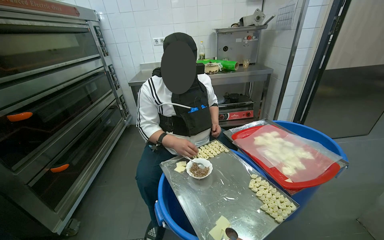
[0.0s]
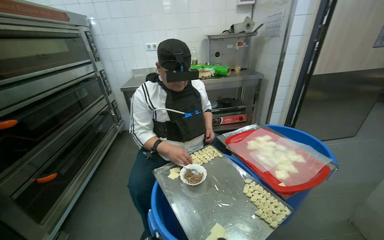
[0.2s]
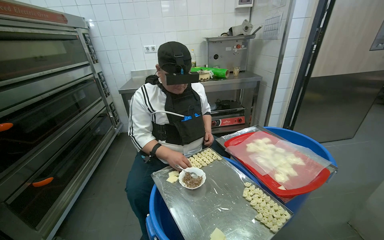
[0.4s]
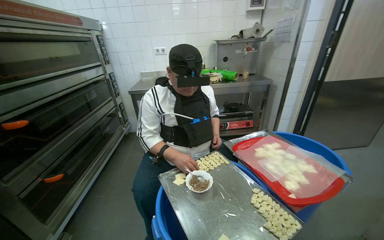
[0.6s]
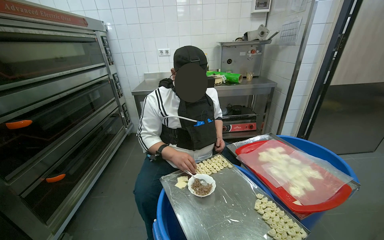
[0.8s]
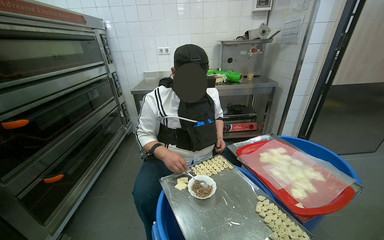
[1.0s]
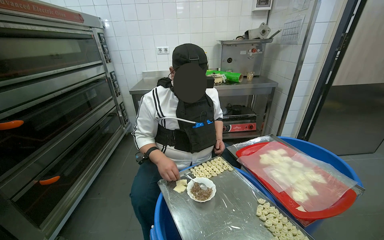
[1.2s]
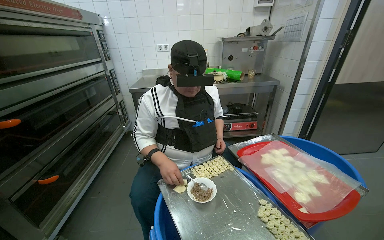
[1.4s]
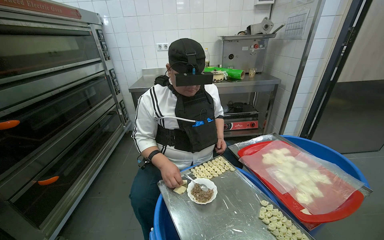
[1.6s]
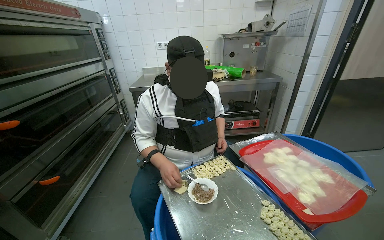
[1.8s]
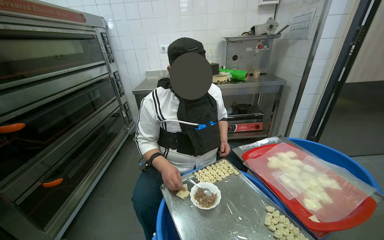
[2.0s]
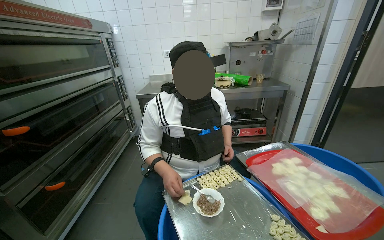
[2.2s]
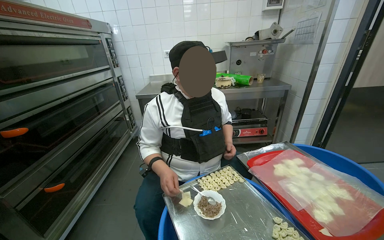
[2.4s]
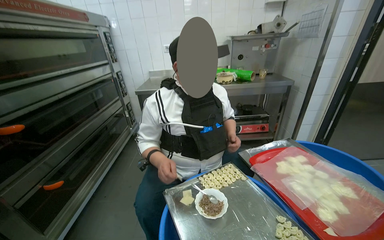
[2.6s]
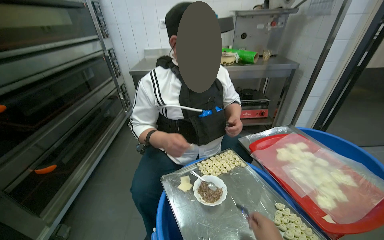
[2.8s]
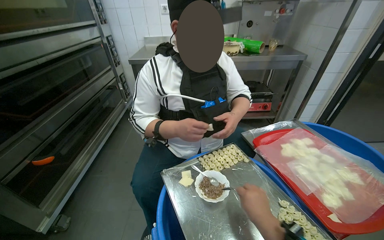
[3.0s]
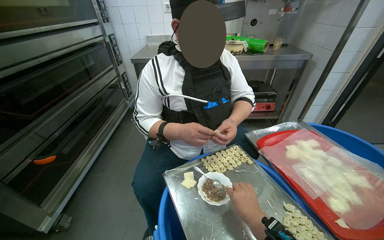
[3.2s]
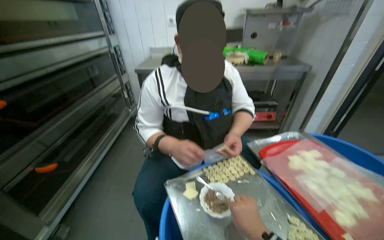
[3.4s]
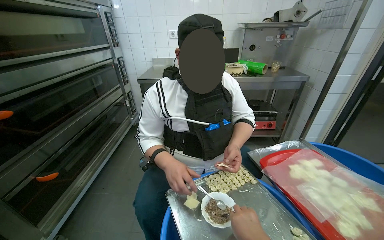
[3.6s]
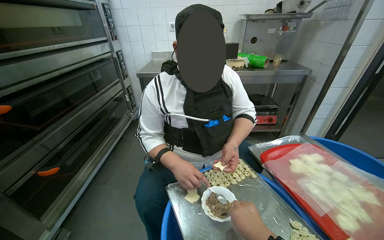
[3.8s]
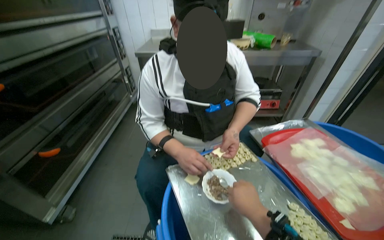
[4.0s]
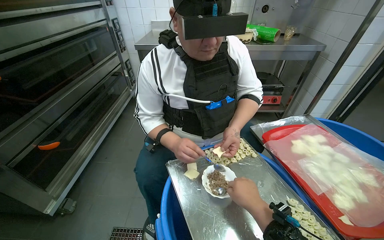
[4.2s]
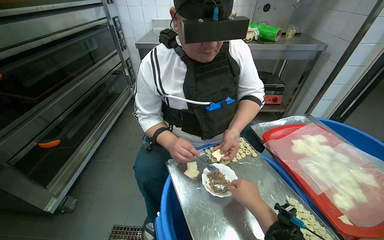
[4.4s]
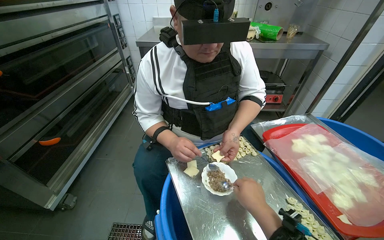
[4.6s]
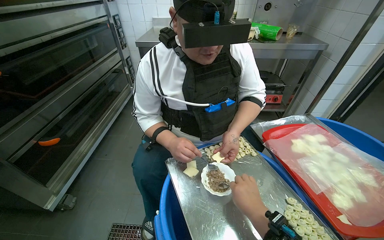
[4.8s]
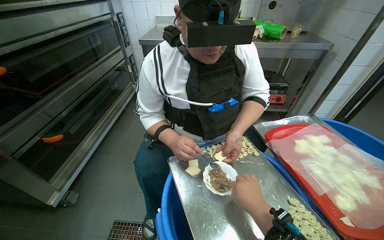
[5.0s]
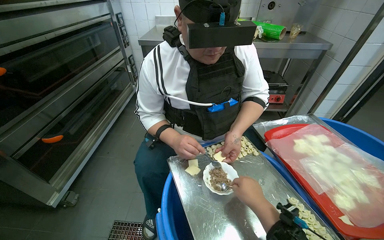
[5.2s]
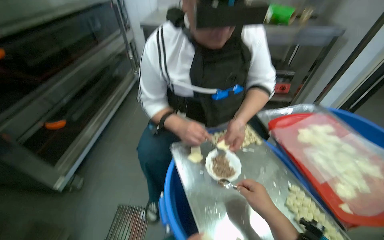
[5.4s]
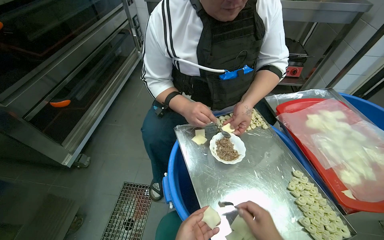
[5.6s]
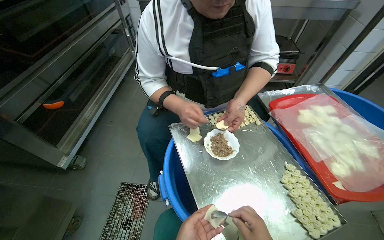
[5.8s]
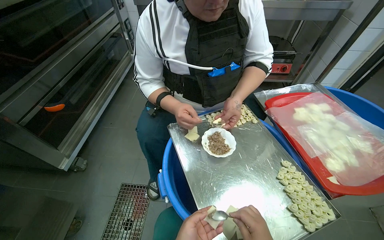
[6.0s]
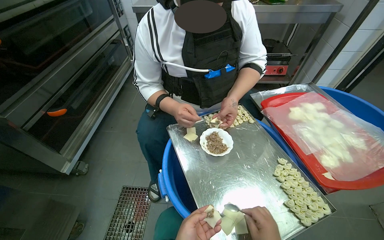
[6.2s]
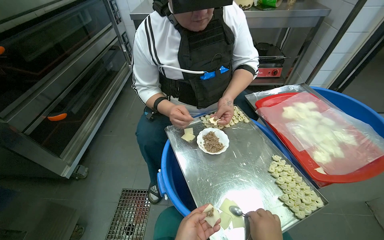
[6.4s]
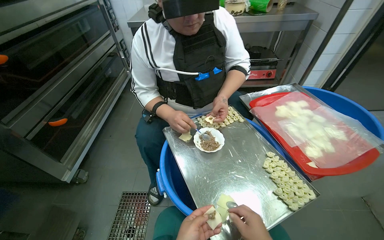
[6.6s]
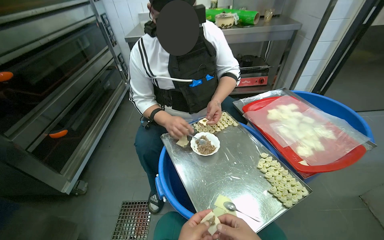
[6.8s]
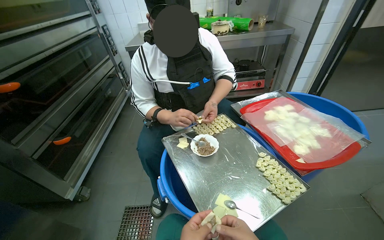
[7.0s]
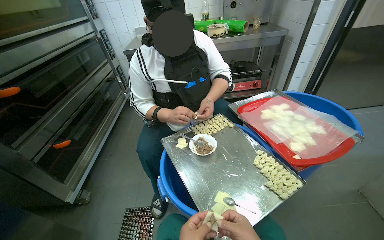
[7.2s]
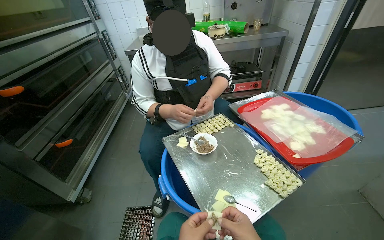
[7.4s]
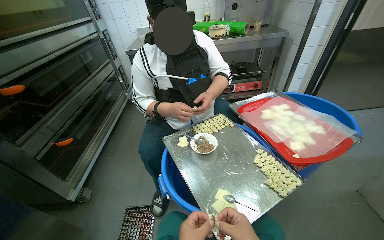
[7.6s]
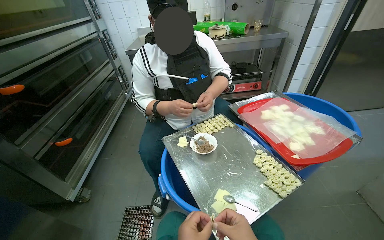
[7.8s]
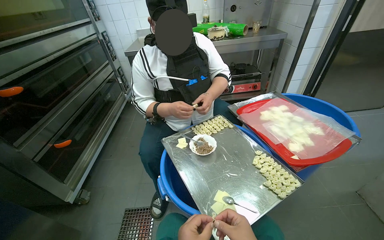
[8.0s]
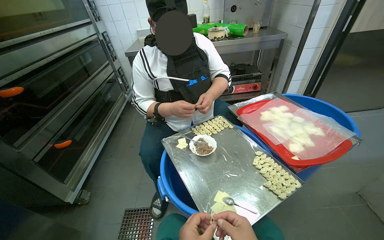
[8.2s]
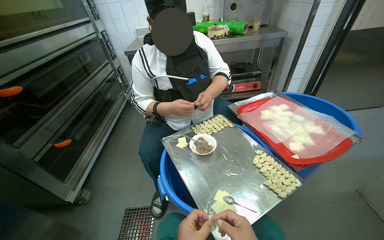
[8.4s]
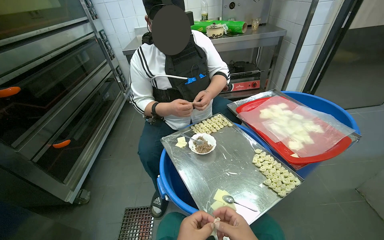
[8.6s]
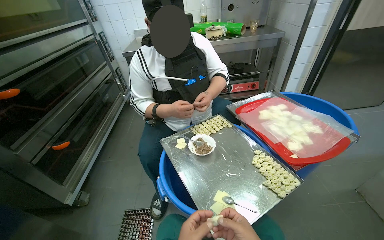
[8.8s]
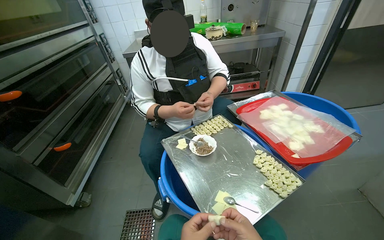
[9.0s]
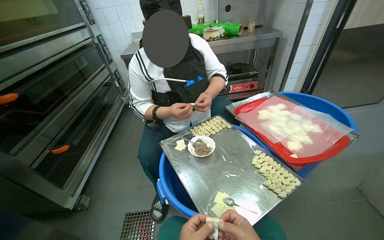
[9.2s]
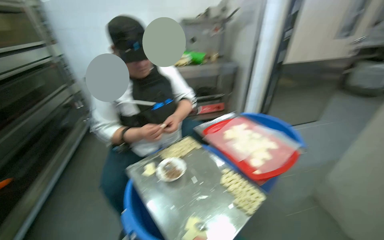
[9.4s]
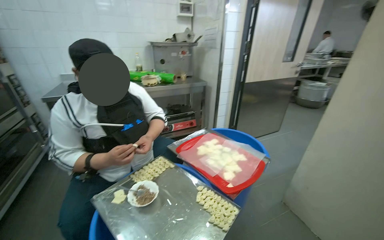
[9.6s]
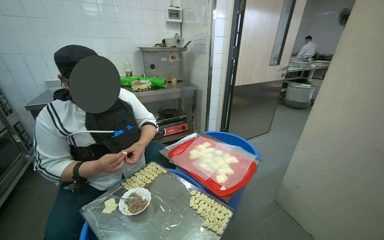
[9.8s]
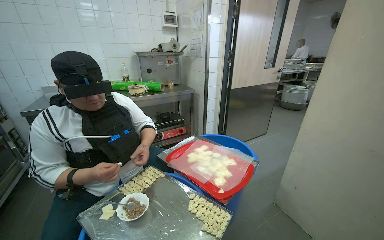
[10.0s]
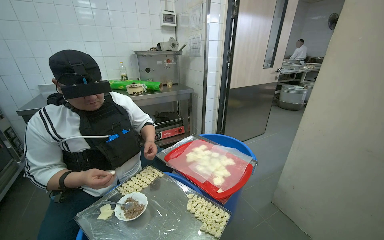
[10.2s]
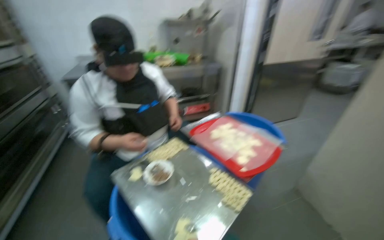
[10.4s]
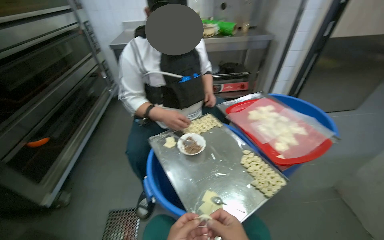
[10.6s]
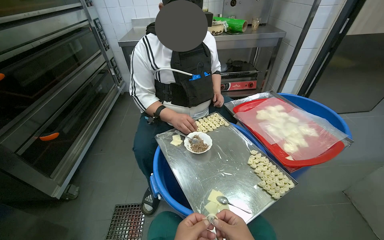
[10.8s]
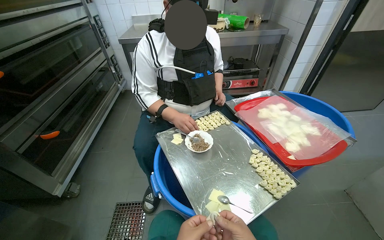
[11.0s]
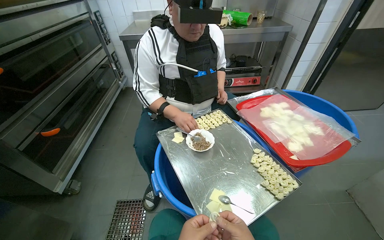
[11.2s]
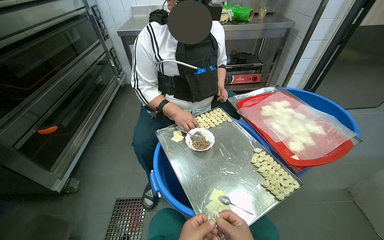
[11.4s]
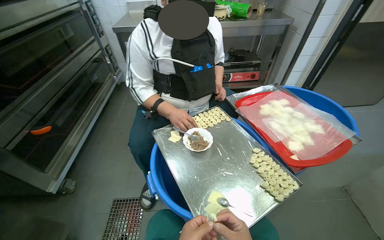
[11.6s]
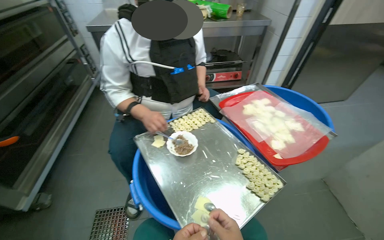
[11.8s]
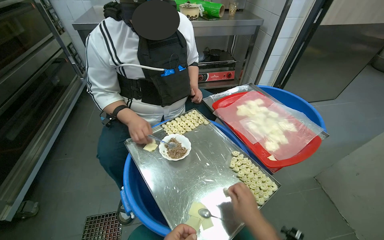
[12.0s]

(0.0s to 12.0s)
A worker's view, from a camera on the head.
Job: preparing food.
The whole recording: Making dumplings. The worker continues making dumplings by filling dough with ingredients and shaping them.
9.0s - 10.4s: The camera sweeps to the right, by approximately 15 degrees.
10.4s - 12.0s: The wearer looks roughly 15 degrees further downward.

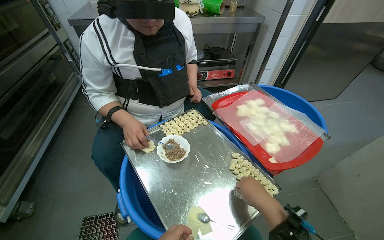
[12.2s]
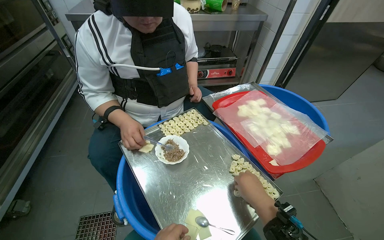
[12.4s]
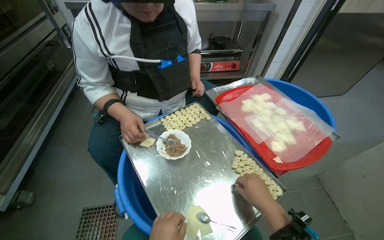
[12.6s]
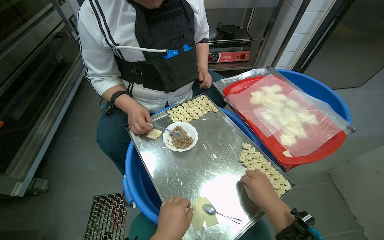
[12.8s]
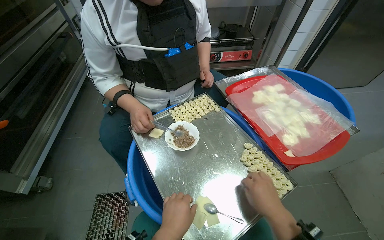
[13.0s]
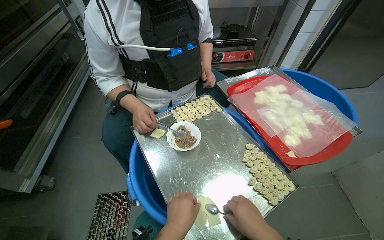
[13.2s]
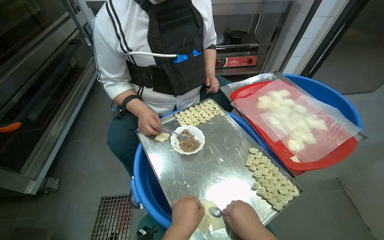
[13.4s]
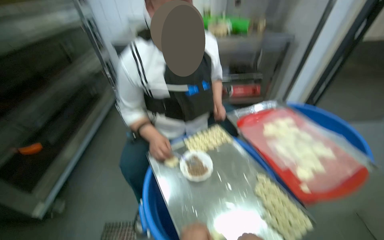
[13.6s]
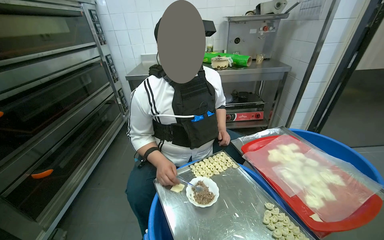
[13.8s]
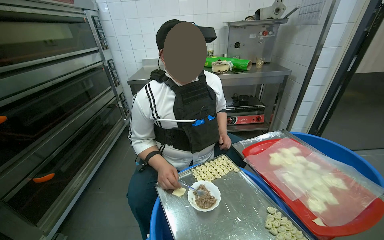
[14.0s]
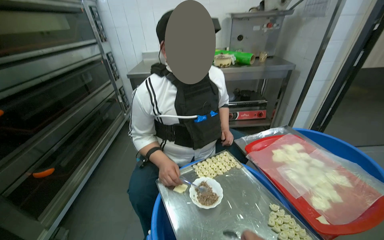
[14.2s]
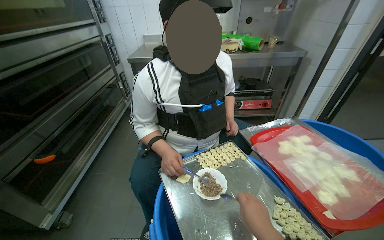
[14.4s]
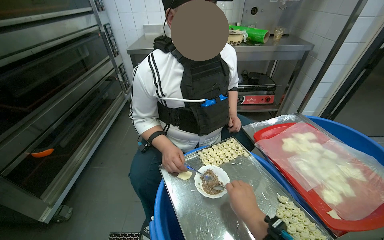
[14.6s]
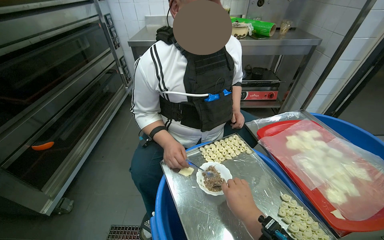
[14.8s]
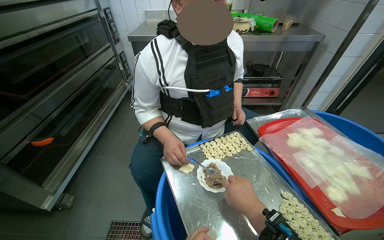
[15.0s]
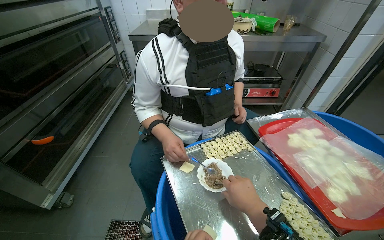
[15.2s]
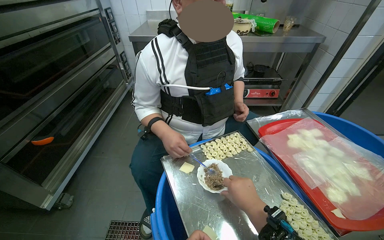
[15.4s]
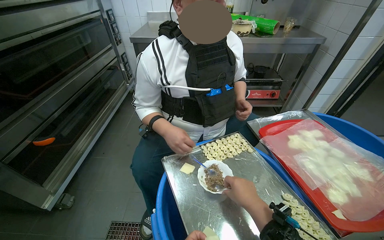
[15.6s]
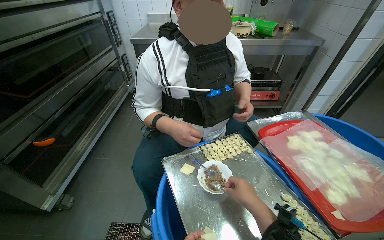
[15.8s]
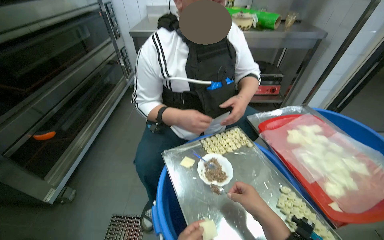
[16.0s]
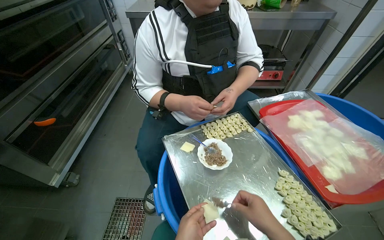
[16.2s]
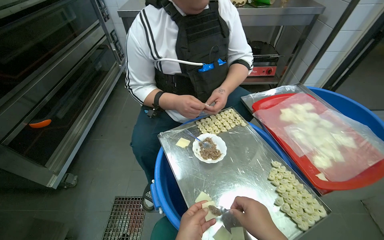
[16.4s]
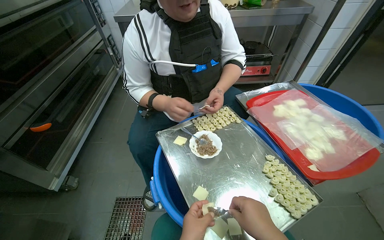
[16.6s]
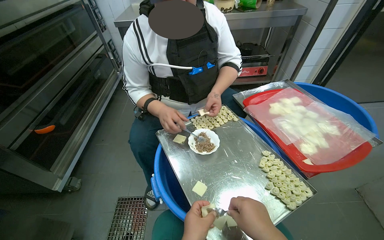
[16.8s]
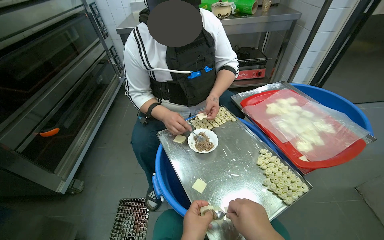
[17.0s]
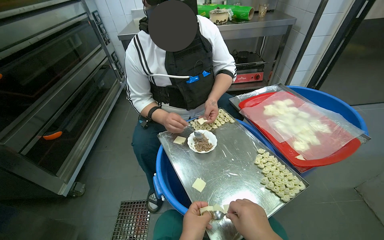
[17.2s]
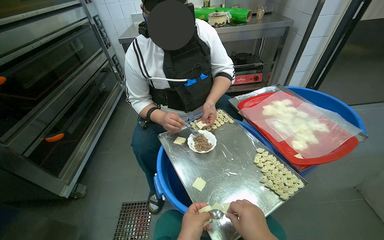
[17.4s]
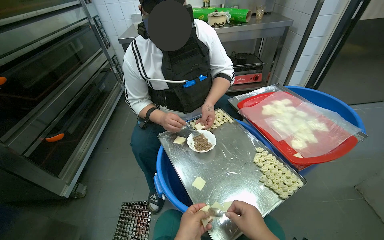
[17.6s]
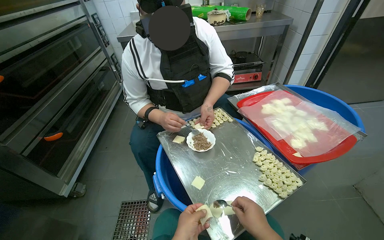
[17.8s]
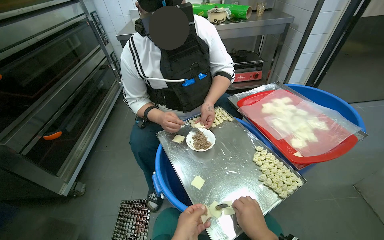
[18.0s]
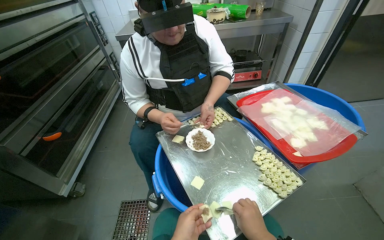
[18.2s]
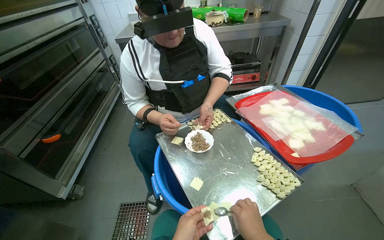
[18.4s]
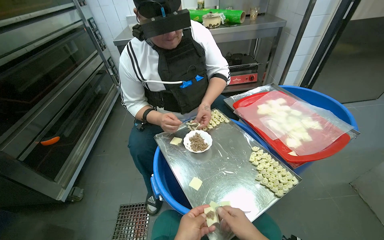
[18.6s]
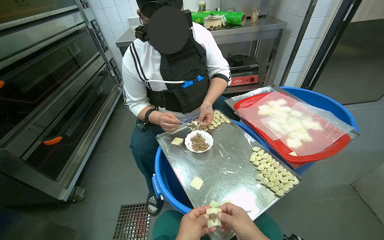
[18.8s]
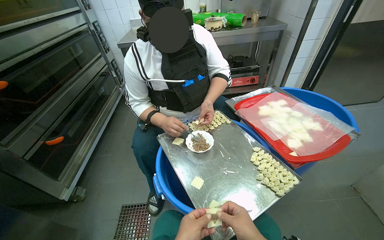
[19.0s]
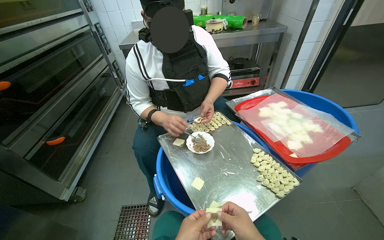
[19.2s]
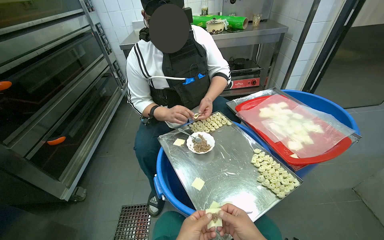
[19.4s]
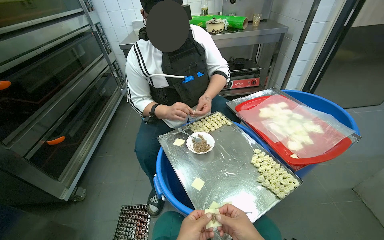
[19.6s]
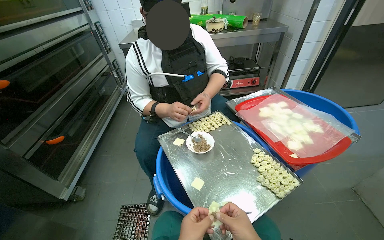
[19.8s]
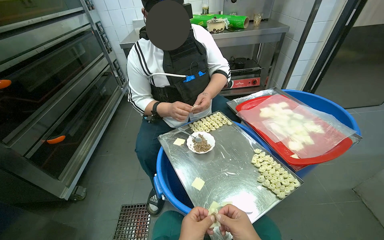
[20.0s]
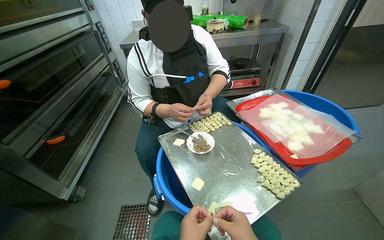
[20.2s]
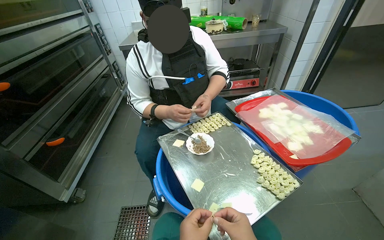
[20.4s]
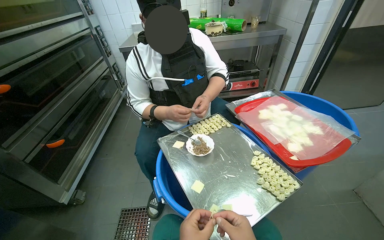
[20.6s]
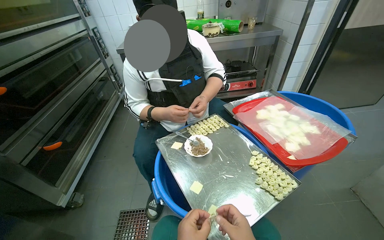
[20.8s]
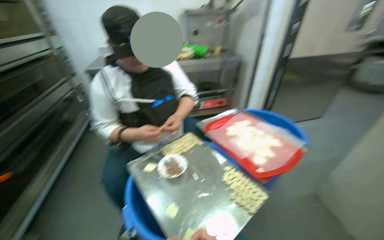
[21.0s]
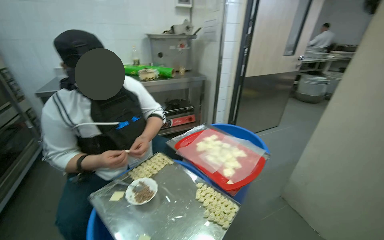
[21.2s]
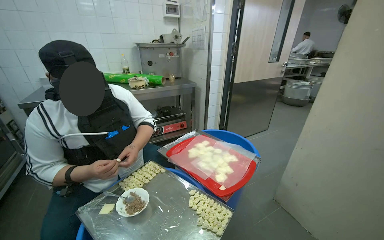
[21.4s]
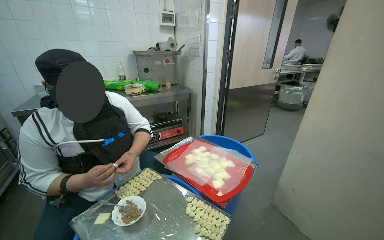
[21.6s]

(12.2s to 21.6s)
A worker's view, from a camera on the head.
Job: preparing food.
The whole recording: Making dumplings. The worker continues making dumplings by filling dough with ingredients and shaping them.
12.2s - 13.8s: The camera pitches upward, by approximately 15 degrees.
20.0s - 21.6s: The wearer's head swings about 25 degrees to the right. The view tilts roughly 20 degrees upward.
